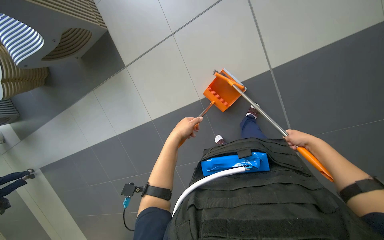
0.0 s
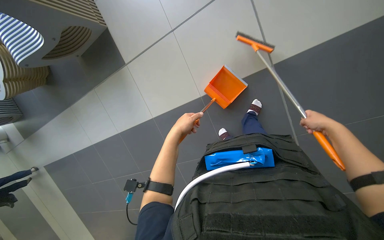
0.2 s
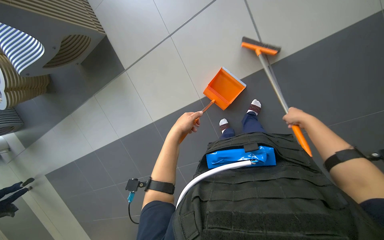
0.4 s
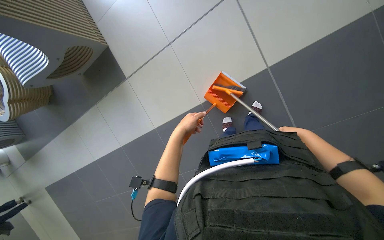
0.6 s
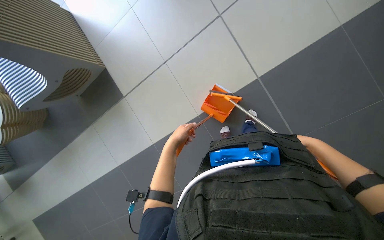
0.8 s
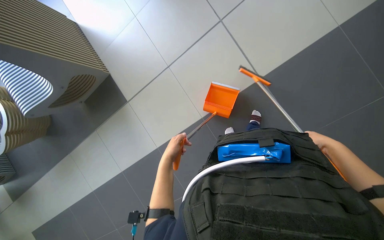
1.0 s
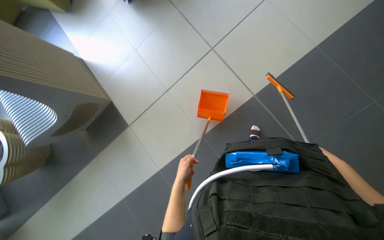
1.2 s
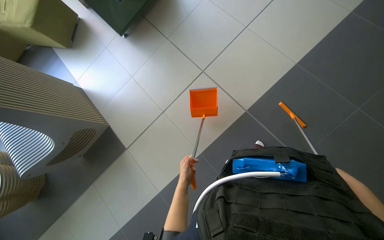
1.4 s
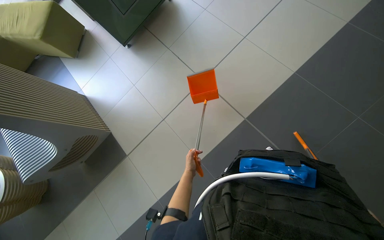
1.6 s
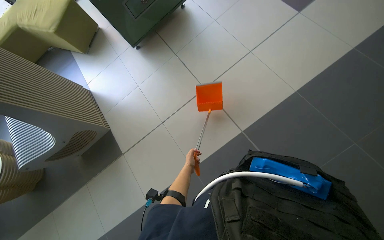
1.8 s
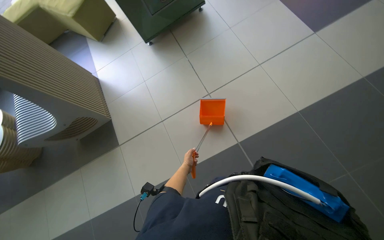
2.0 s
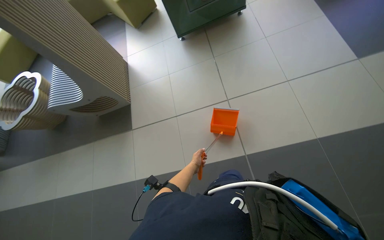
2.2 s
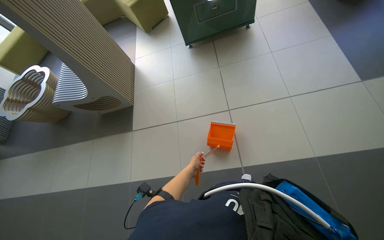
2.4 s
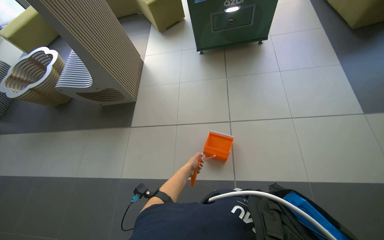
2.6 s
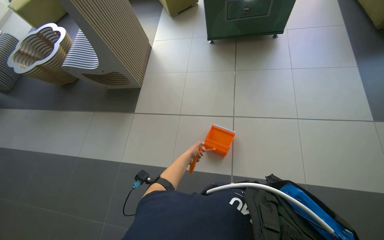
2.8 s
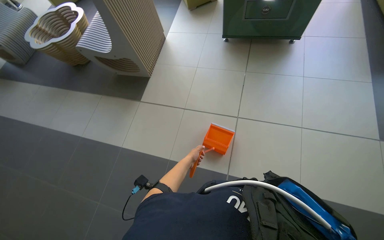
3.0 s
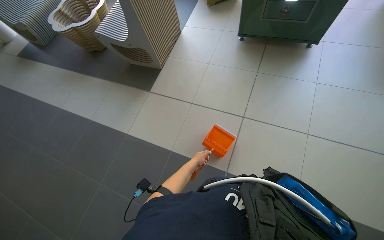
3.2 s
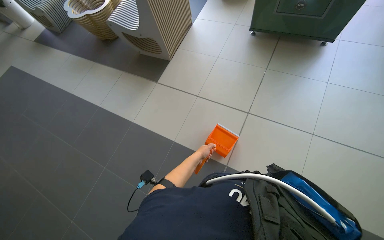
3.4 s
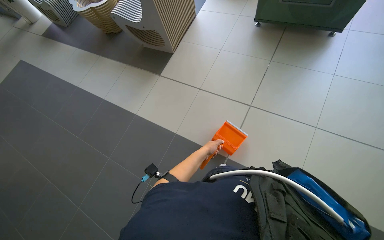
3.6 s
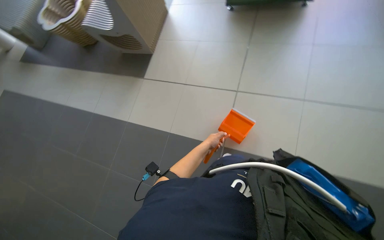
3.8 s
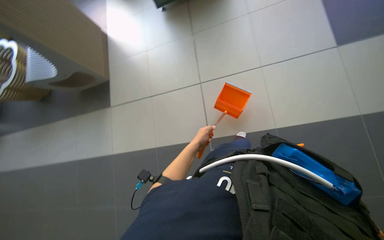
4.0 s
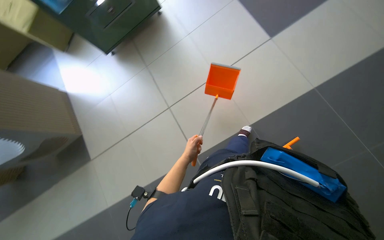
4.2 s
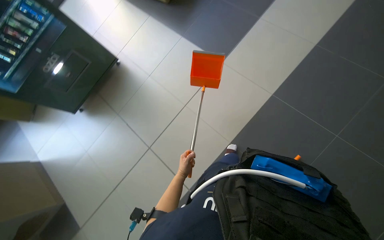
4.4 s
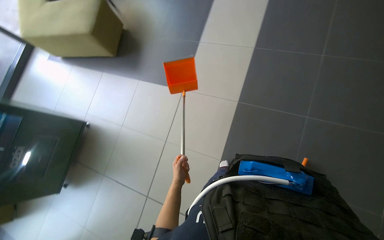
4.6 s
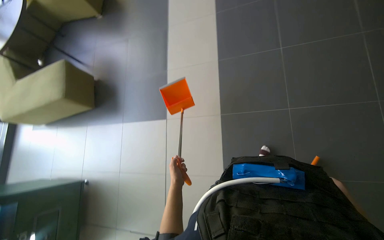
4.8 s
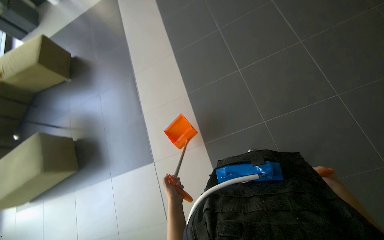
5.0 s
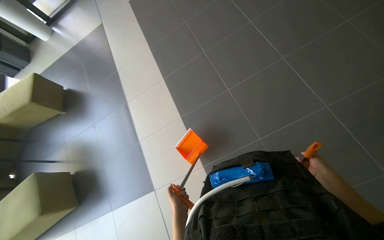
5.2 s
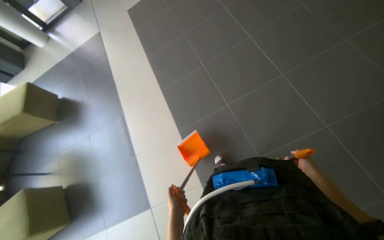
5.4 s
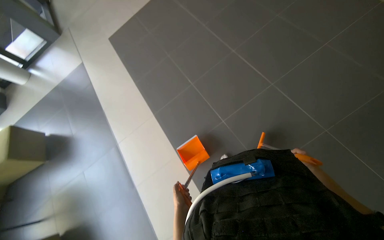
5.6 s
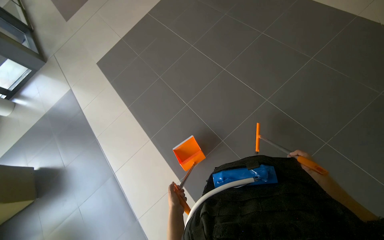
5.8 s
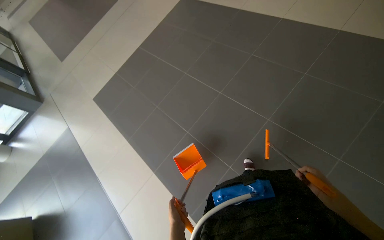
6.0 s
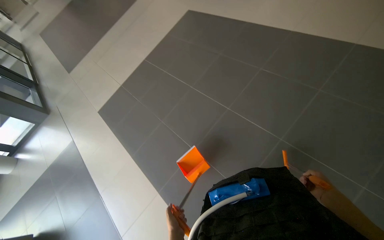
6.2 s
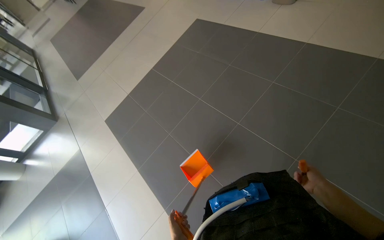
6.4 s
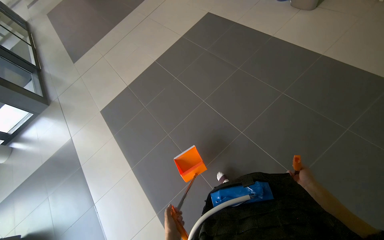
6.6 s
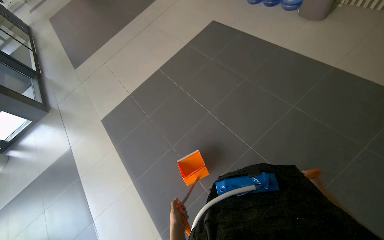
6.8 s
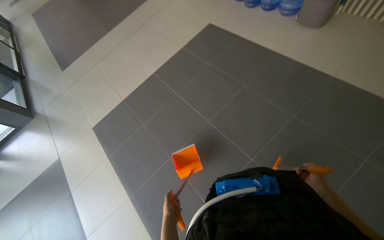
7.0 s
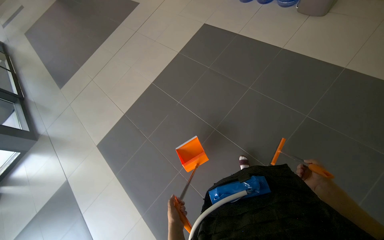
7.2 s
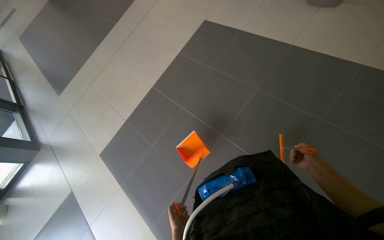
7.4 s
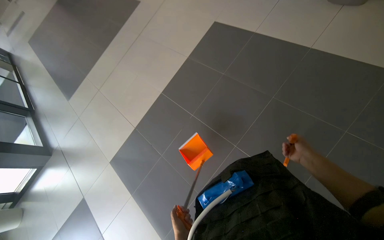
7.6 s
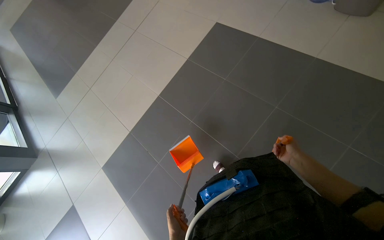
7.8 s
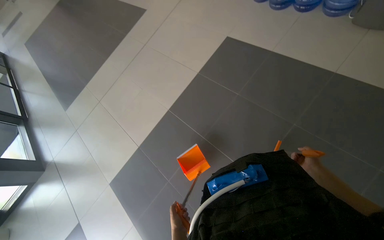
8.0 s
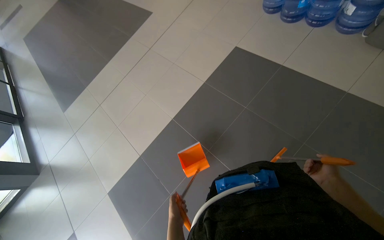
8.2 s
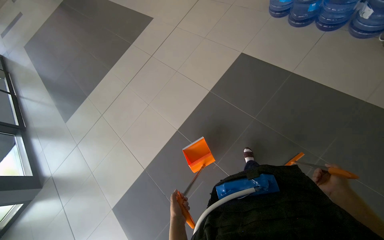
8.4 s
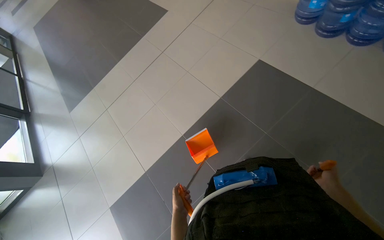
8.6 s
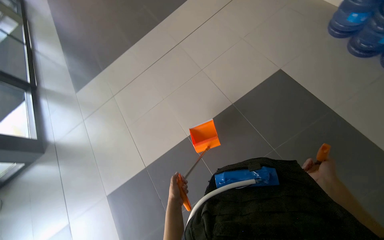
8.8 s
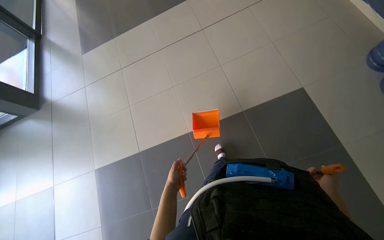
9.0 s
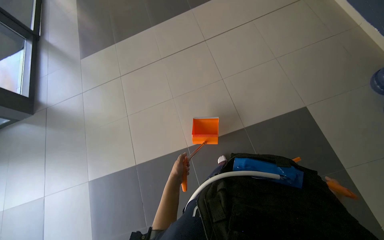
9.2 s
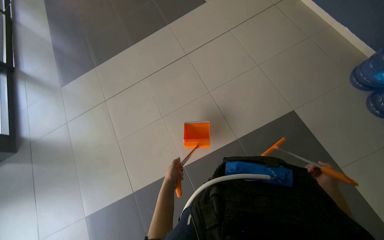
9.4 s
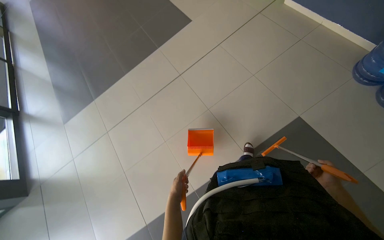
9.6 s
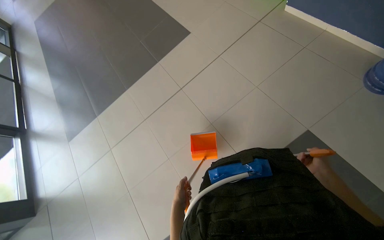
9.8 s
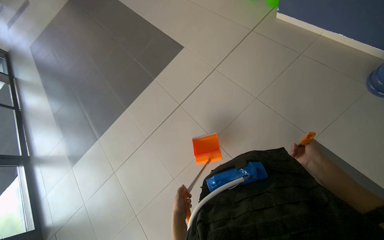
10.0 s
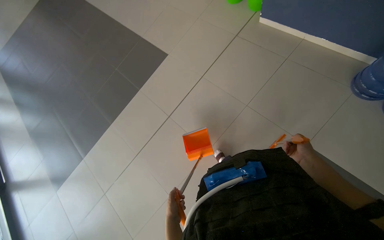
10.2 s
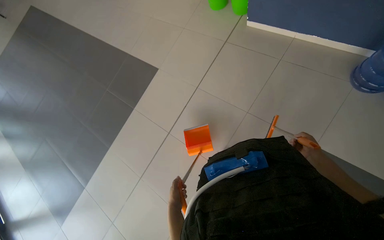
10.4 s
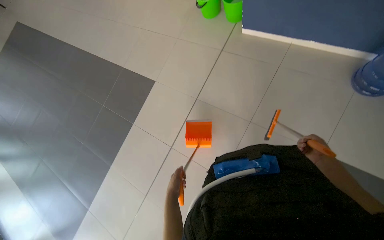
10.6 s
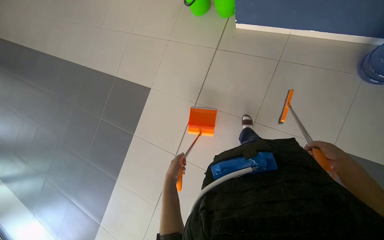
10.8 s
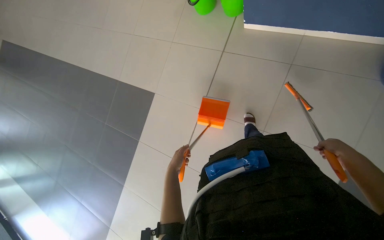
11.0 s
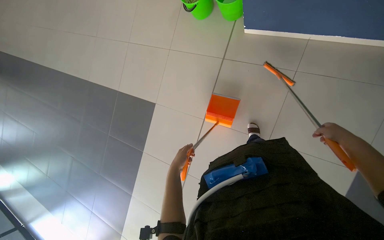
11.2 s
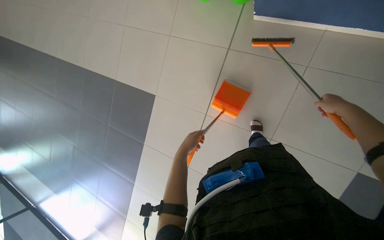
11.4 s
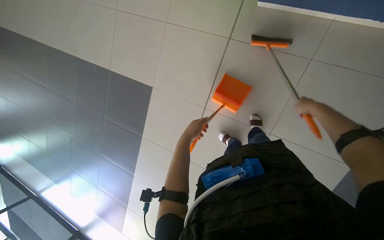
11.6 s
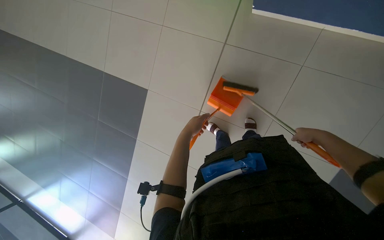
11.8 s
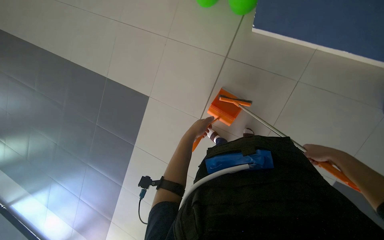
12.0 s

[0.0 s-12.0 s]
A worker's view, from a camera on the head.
Job: sweeping floor.
The whole recording: Sweeping floor with dustpan. The worker sweeps debris from the floor using a long-handled brush and collects it with a dustpan.
0.0 to 1.6 s: The wearer looks roughly 30 degrees further upward.
1.6 to 3.0 s: The scene turns about 55 degrees clockwise in the picture.
3.0 to 4.4 s: The scene turns approximately 45 degrees counterclockwise in the picture.
4.4 to 6.0 s: The camera travels approximately 50 cm. The head turns to the right by roughly 55 degrees. The wearer looks approximately 35 degrees further upward.
6.0 to 7.6 s: The camera is carried some 1 m.
7.6 to 9.0 s: The camera travels some 1 m. The scene rotates clockwise by some 30 degrees.
9.0 to 10.4 s: The camera travels some 1 m. The scene turns some 35 degrees counterclockwise in the picture.
10.4 to 12.0 s: The camera is carried approximately 50 cm.

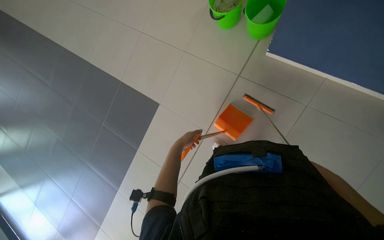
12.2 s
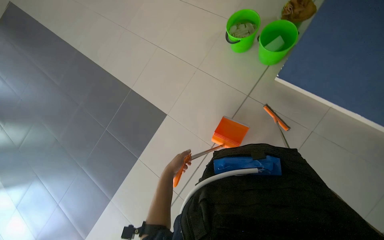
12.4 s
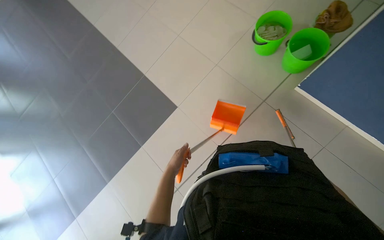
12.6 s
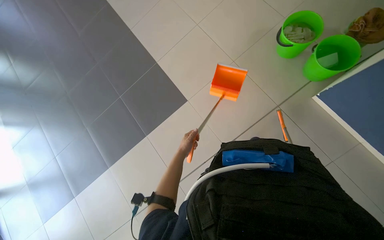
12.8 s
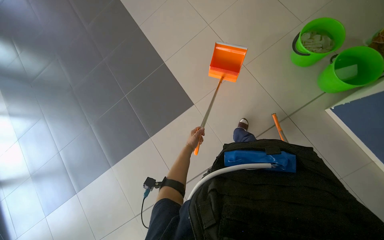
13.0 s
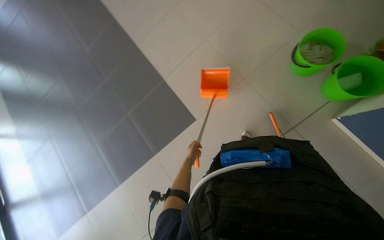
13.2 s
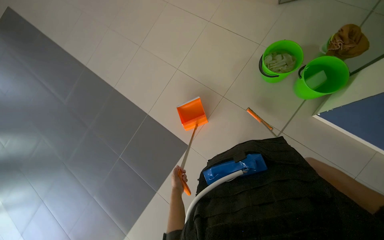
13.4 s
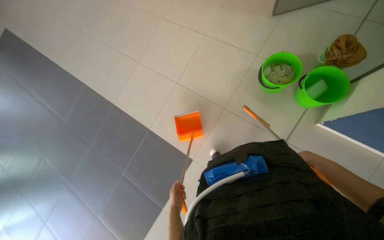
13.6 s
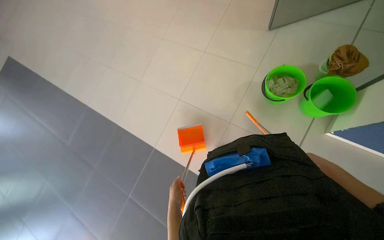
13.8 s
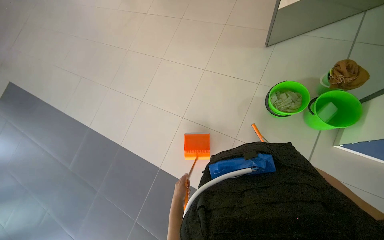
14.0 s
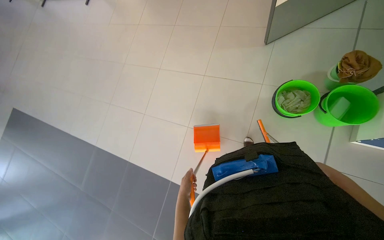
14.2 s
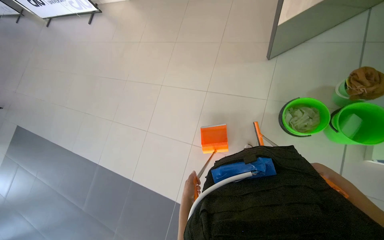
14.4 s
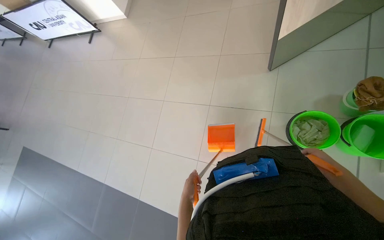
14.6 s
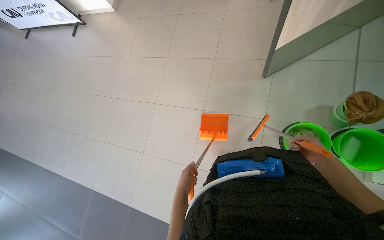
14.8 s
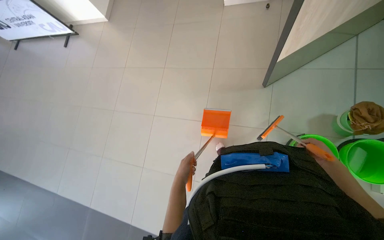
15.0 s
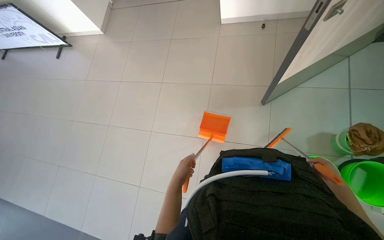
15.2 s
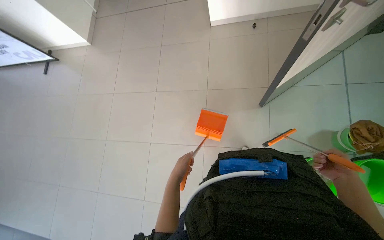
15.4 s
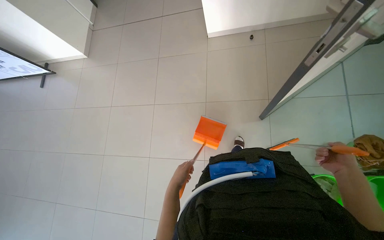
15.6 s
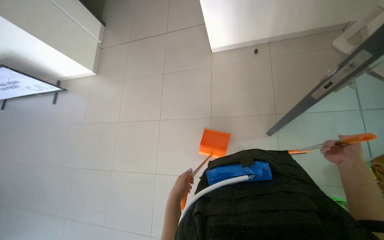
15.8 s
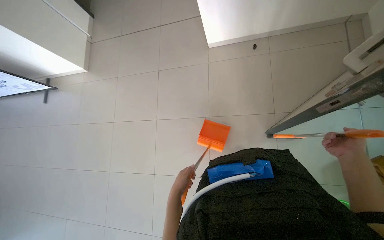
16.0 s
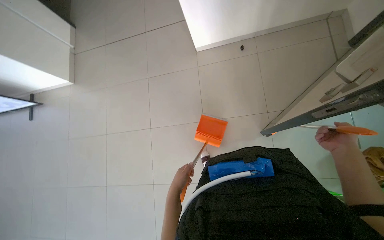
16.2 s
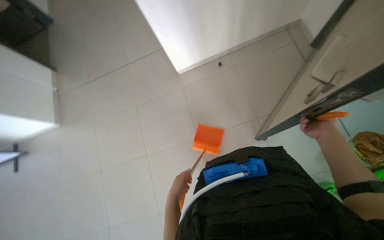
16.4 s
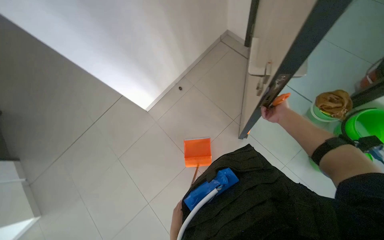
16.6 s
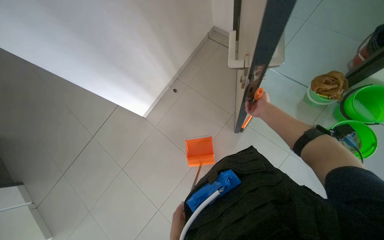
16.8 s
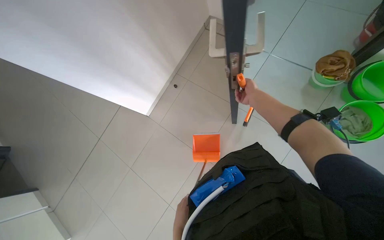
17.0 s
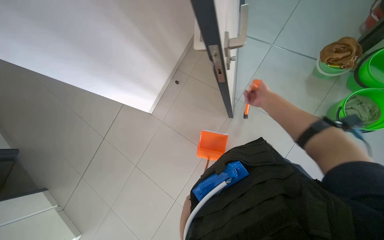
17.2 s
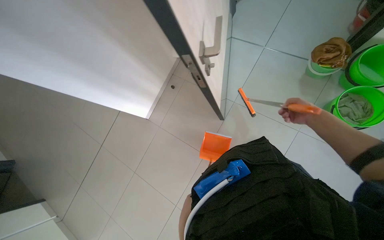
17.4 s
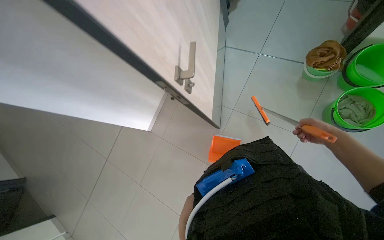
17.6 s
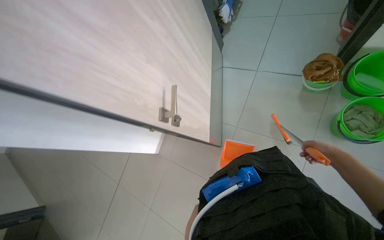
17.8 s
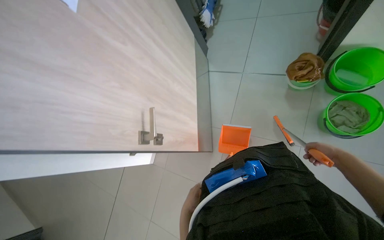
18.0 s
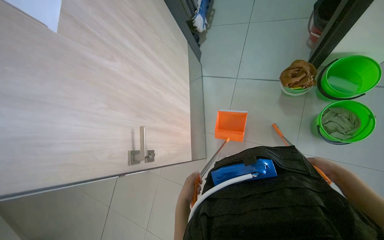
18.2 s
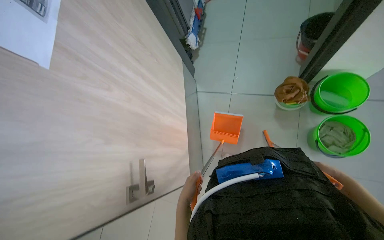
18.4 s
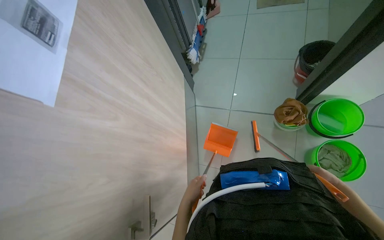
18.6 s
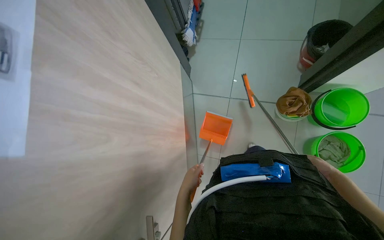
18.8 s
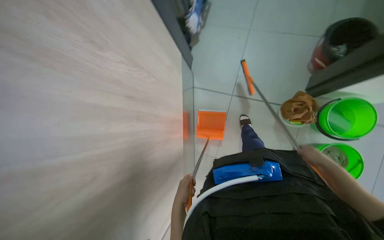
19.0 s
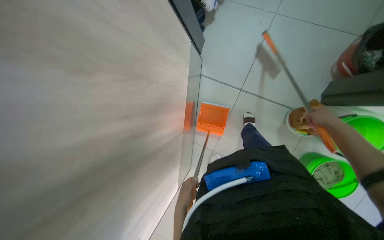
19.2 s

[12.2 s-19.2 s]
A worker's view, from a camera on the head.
Job: sweeping floor.
The whole recording: Sweeping floor with dustpan. The worker sweeps debris from the floor using a long-handled brush and collects it with a dustpan.
12.2 to 13.6 s: The wearer looks roughly 20 degrees further upward.
13.6 to 15.0 s: The view tips upward by roughly 20 degrees. The left hand moves up the picture, some 40 cm.
15.0 to 16.4 s: The right hand travels up the picture, to the left and nearer to the camera by approximately 30 cm.
16.4 to 17.8 s: The wearer looks approximately 15 degrees further upward. The scene turns roughly 50 degrees counterclockwise in the picture.
17.8 to 19.2 s: The wearer moves approximately 60 cm. The wearer looks approximately 15 degrees further downward.
